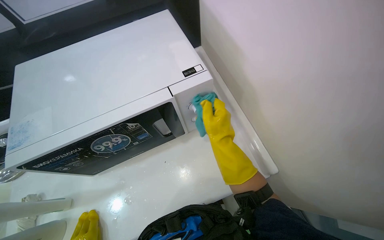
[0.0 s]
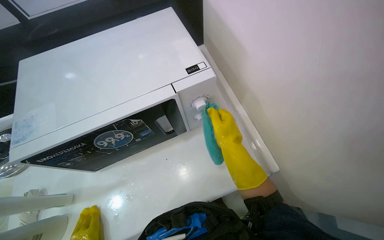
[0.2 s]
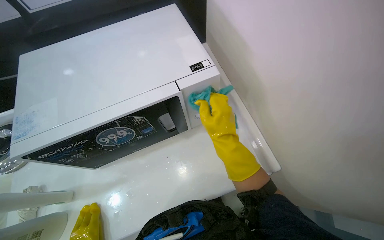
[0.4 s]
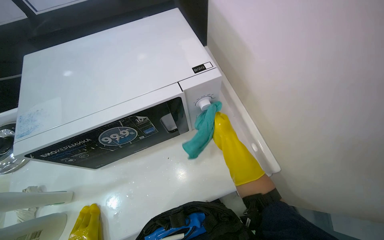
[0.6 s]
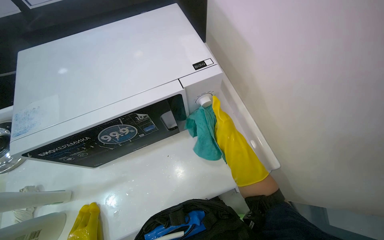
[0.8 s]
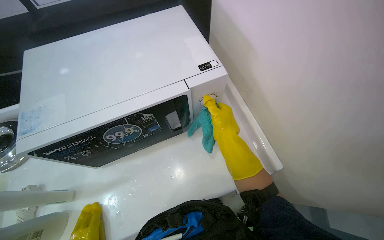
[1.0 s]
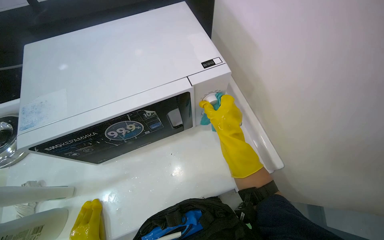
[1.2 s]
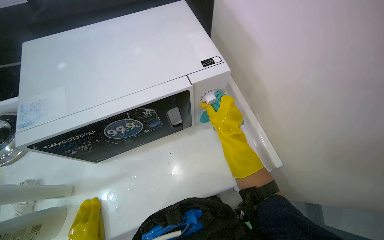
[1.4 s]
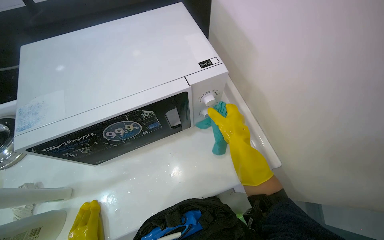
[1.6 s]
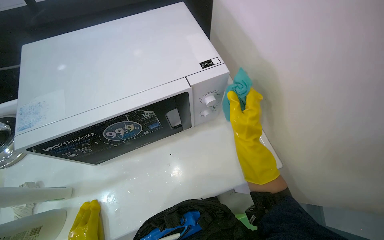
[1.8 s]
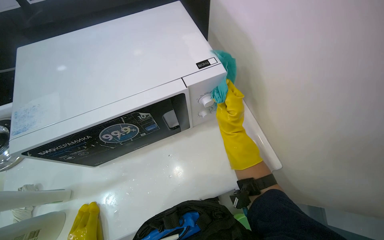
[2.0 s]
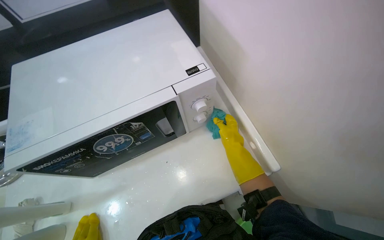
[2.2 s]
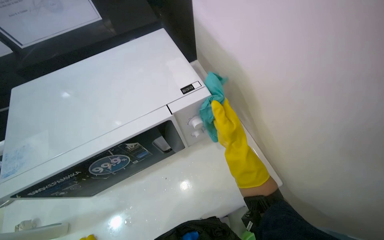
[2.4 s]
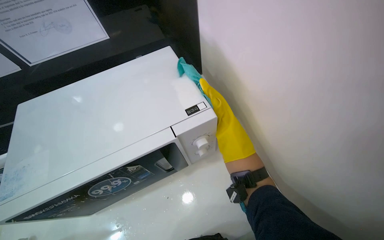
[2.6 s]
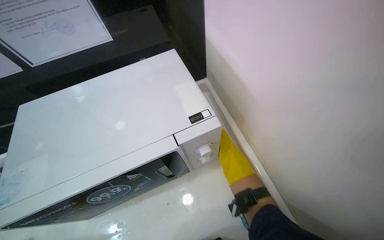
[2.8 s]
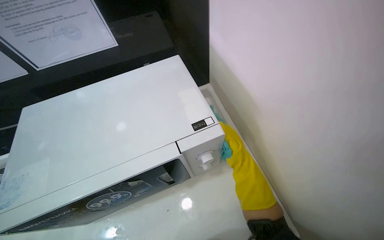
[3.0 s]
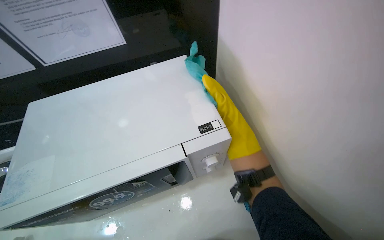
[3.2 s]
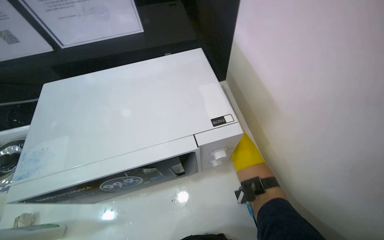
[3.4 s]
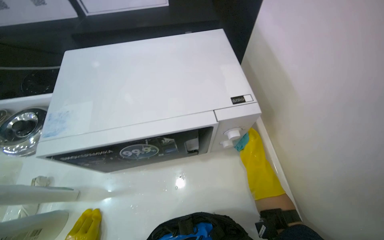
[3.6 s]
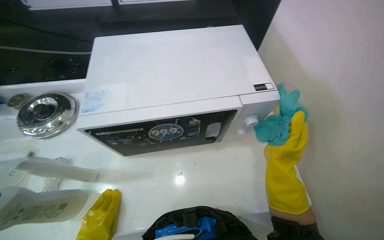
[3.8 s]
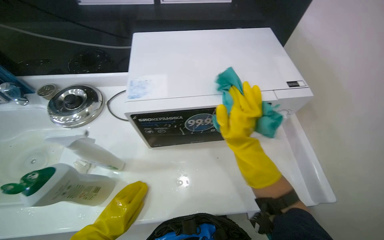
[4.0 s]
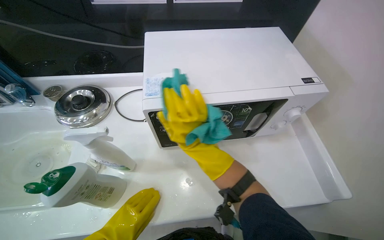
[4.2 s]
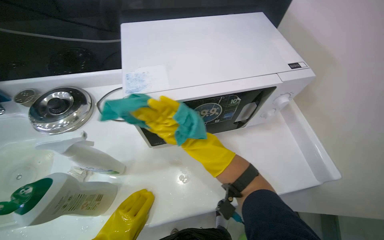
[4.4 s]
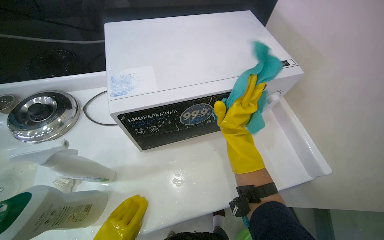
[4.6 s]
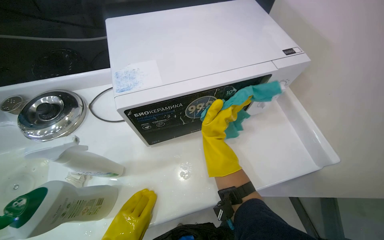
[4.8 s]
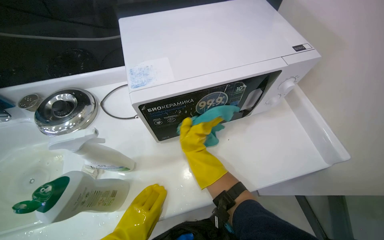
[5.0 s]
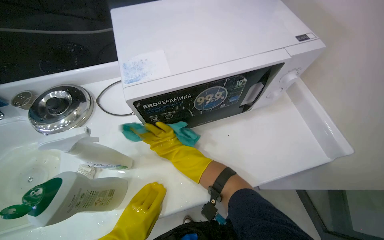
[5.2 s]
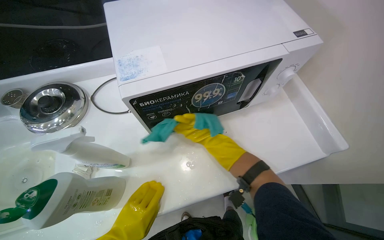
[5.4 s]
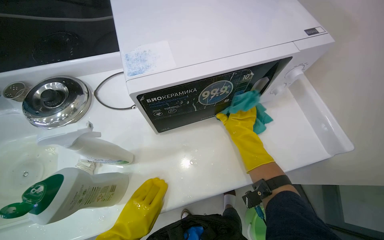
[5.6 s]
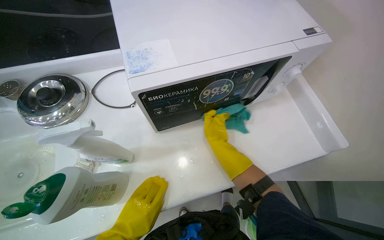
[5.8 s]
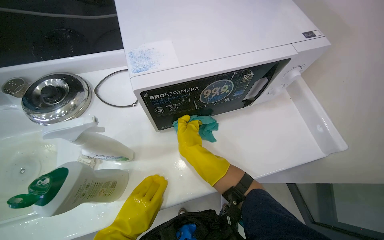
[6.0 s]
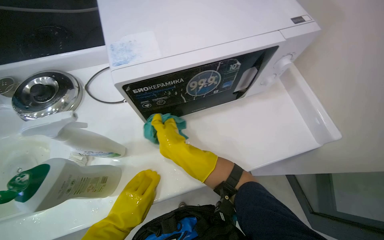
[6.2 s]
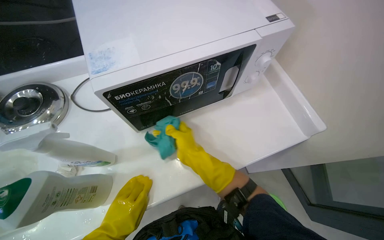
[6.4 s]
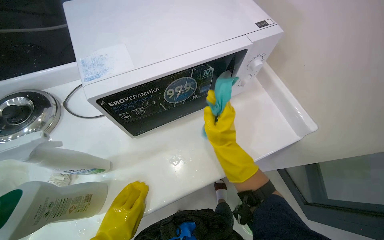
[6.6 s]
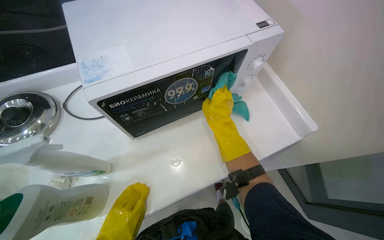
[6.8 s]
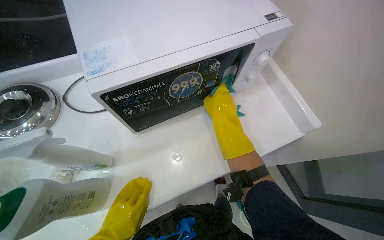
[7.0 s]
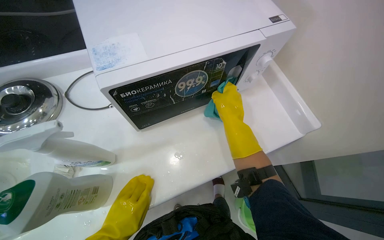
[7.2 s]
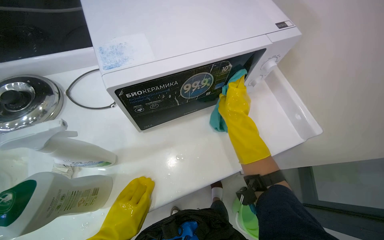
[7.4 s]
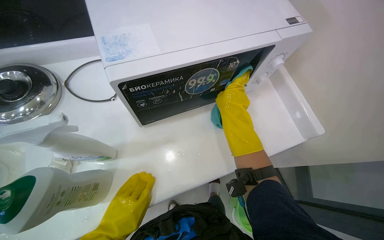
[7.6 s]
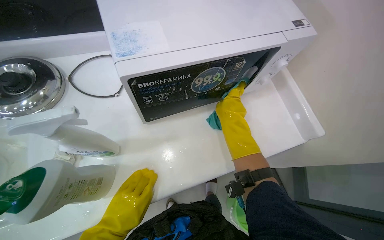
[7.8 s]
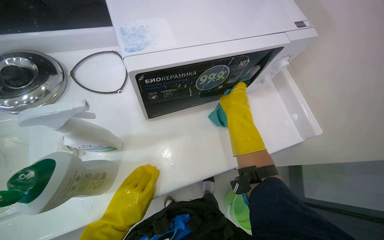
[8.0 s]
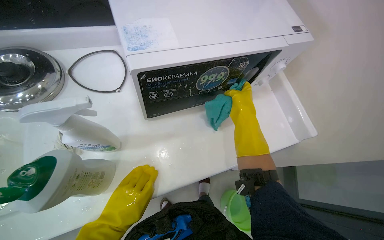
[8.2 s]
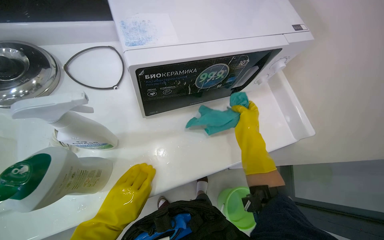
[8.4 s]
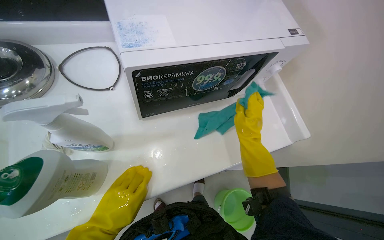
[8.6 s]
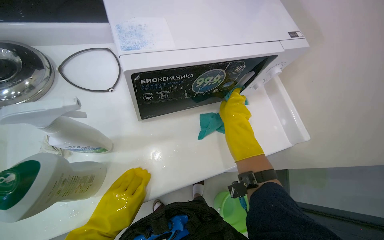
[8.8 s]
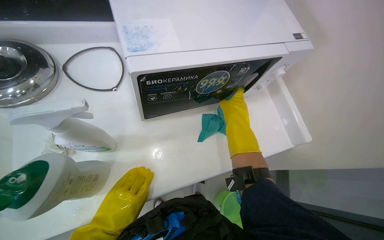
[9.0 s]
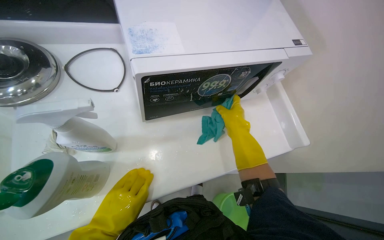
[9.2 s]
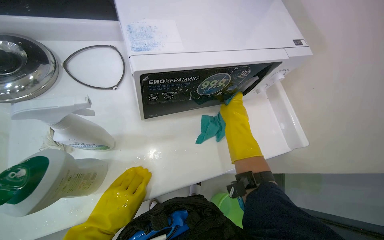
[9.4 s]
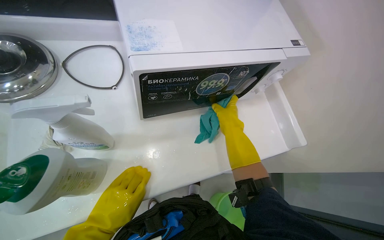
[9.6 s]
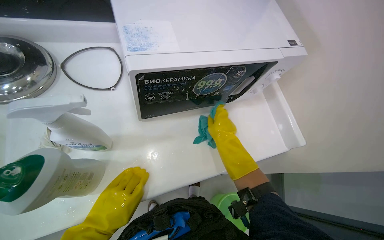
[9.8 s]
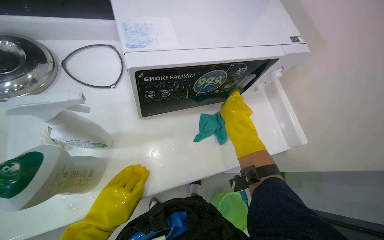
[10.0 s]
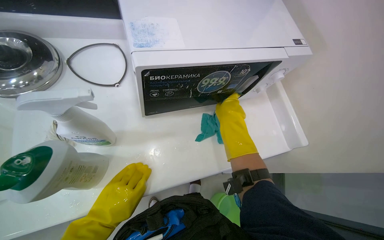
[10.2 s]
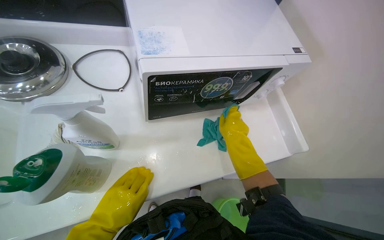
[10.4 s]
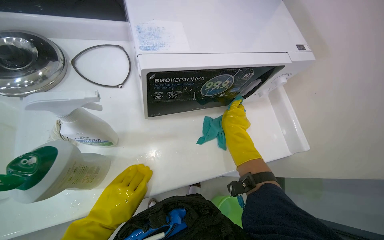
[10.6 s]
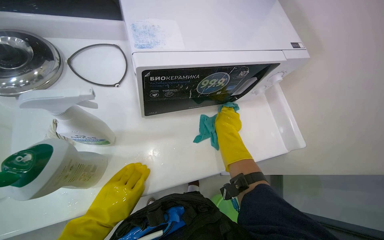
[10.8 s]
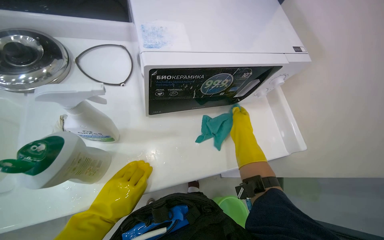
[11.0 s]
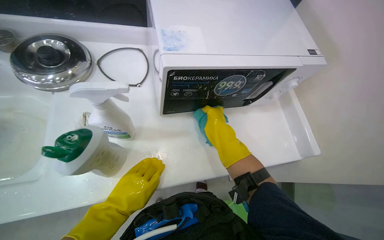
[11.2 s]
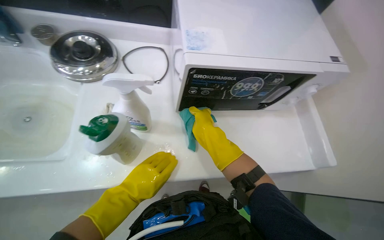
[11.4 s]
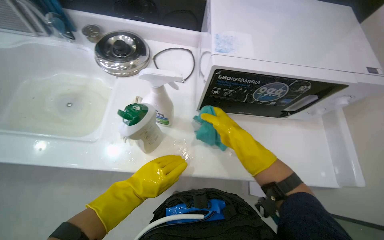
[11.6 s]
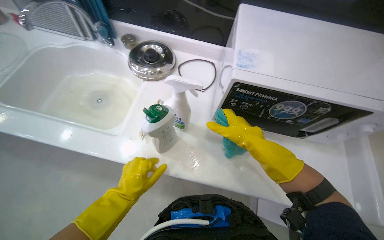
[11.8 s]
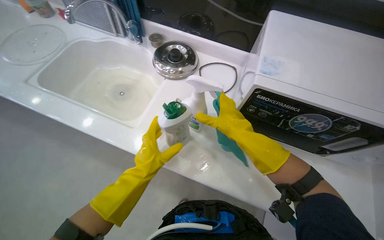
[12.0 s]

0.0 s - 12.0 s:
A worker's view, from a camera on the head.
Job: cleaning kitchen.
The whole recording: Cleaning microwave. The worker wipes the exterior and interior of the microwave with a cleaning cloth.
1.6 s - 3.0 s: The right hand goes roughly 10 cm farther from the camera.
3.0 s - 4.4 s: The right hand travels to the left by about 50 cm.
4.4 s - 6.0 s: The right hand goes left and right, approximately 25 cm each way, reversing 3 times.
6.0 s - 7.6 s: The right hand is displaced up the picture and to the right by approximately 15 cm.
9.0 s - 10.4 s: The hands stay close to where they were, moving slightly.
10.4 s - 12.0 s: The head turns to the left by about 40 degrees.

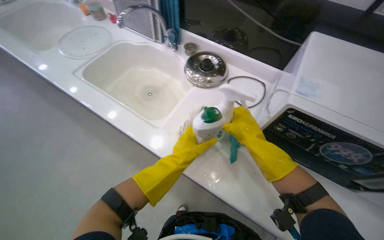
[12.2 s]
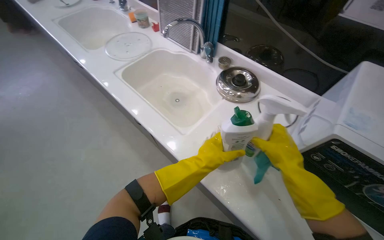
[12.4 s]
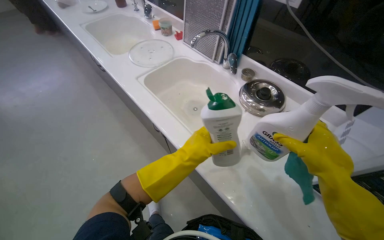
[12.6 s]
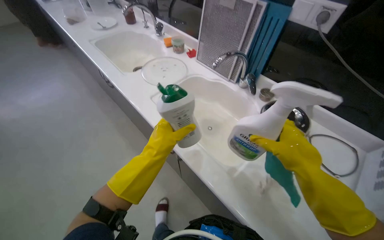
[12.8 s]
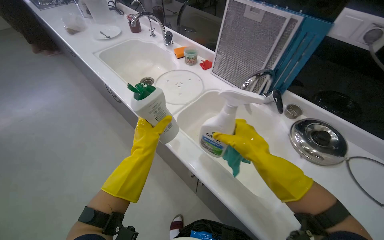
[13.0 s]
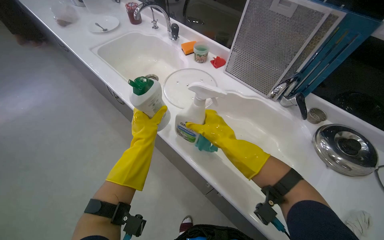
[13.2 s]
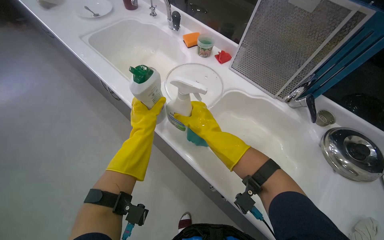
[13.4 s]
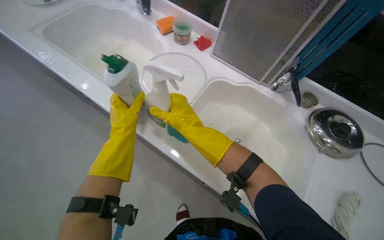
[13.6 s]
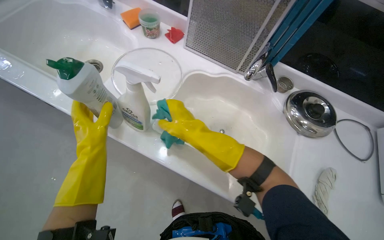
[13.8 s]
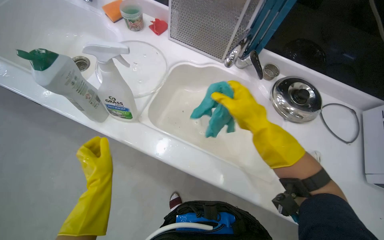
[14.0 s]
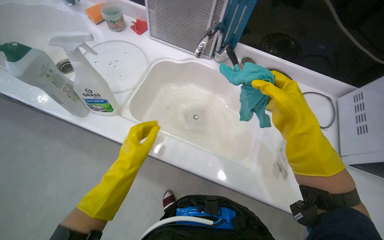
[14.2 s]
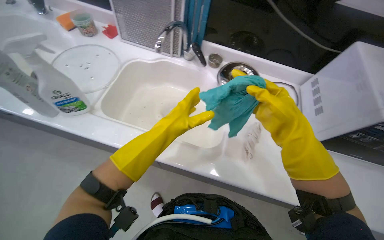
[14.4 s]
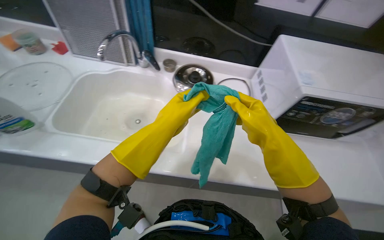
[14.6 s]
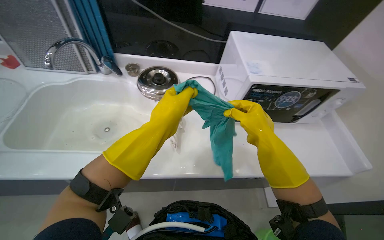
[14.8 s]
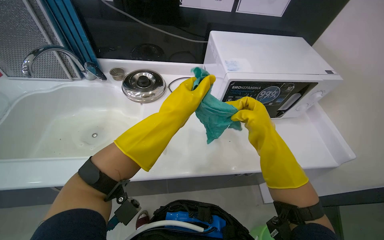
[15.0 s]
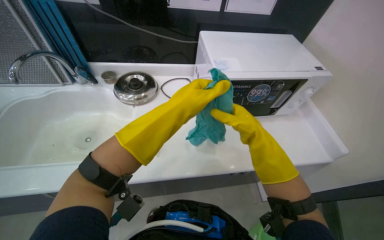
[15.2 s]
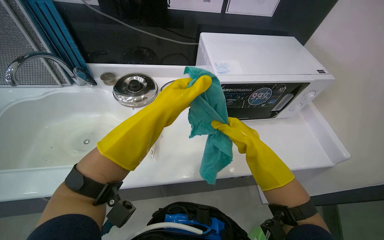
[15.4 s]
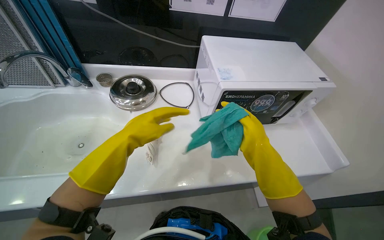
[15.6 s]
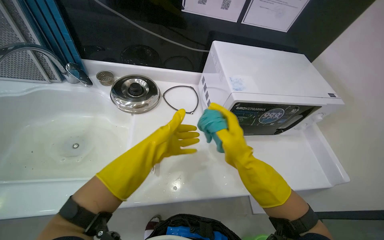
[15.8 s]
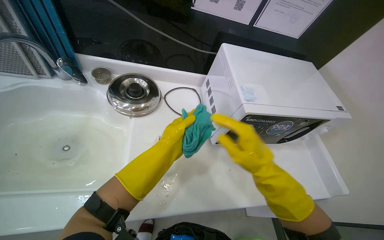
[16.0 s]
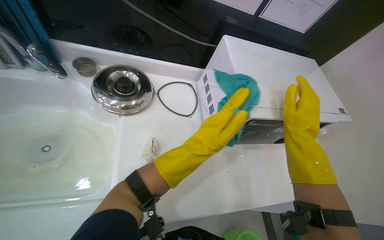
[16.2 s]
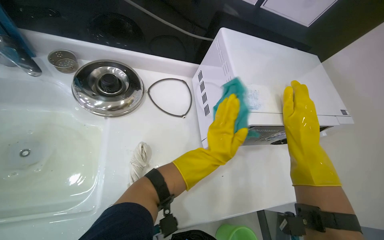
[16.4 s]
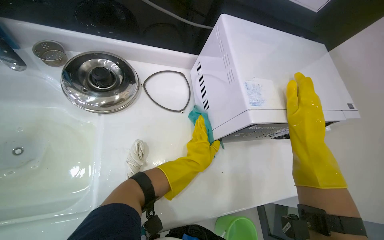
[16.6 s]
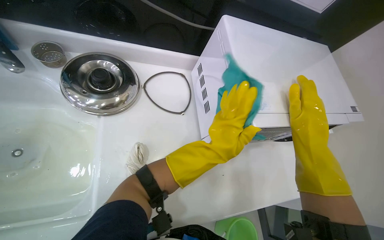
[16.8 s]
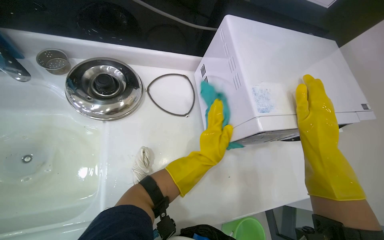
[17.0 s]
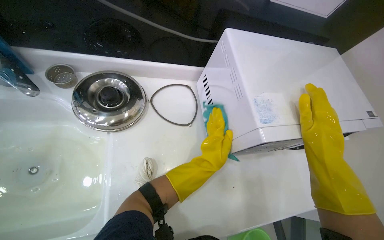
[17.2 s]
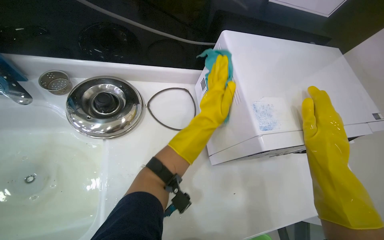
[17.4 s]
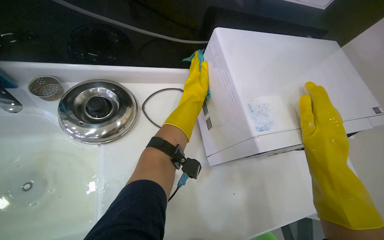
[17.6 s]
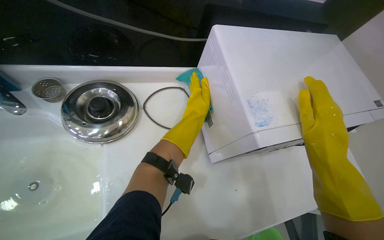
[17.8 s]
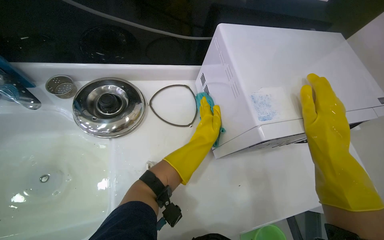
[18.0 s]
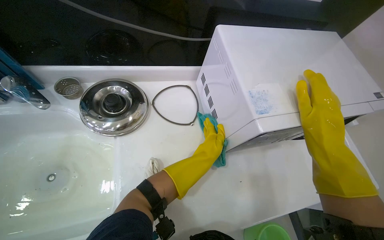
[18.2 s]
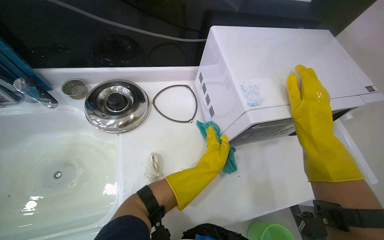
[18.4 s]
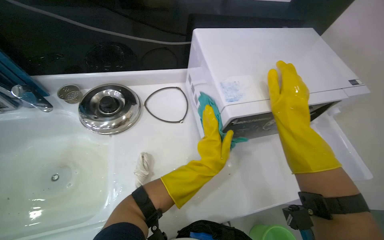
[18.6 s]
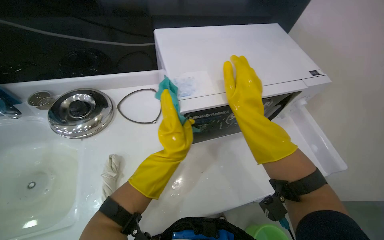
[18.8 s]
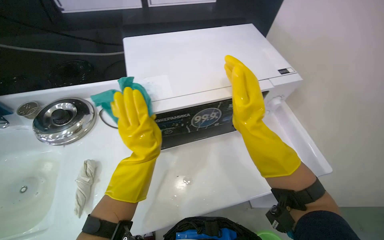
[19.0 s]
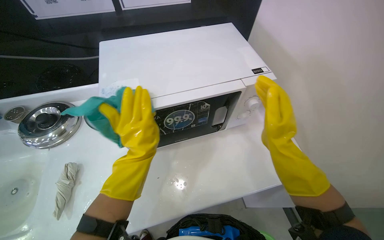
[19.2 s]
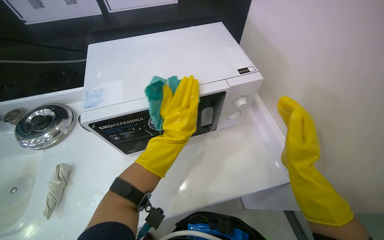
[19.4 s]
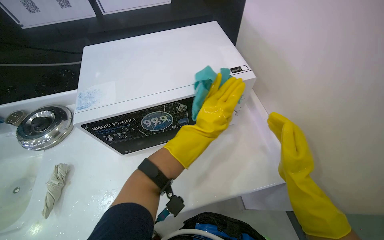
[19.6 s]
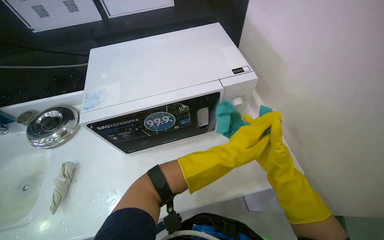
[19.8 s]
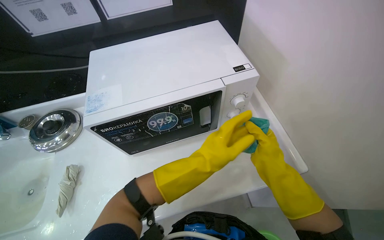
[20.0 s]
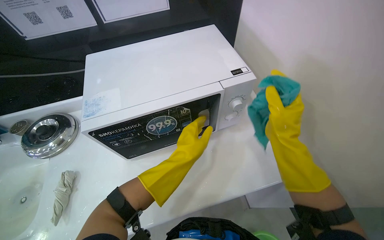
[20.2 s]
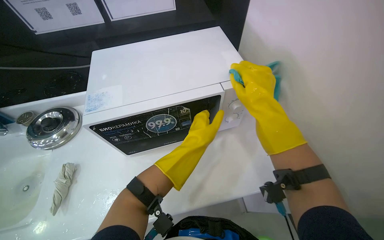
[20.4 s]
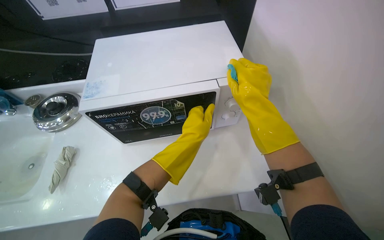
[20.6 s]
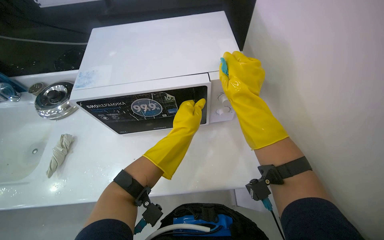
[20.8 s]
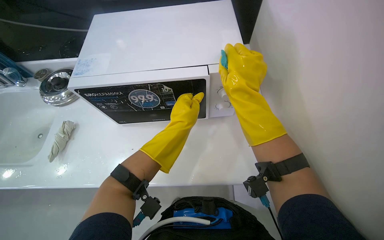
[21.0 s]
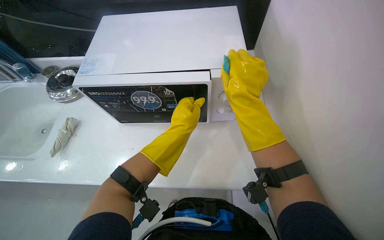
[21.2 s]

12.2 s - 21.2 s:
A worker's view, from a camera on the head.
Job: cleaning kitchen.
The whole recording: Cleaning microwave. The worker wipes the exterior and interior of the microwave with a cleaning cloth.
12.2 s - 13.8 s: The camera travels roughly 60 cm.
13.8 s - 15.2 s: The camera travels to the right, about 50 cm. The head turns to the right by roughly 35 degrees.
15.2 s - 16.6 s: The view tips downward by about 15 degrees. The left hand travels farther from the camera by about 25 cm, and travels to the right and back again, approximately 5 cm each way.
16.6 s - 18.2 s: The left hand goes up the picture and returns, approximately 25 cm each way.
18.2 s - 19.8 s: The head travels to the right, some 50 cm.
